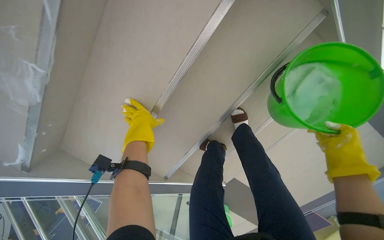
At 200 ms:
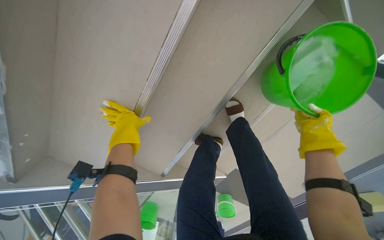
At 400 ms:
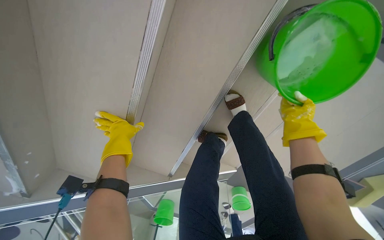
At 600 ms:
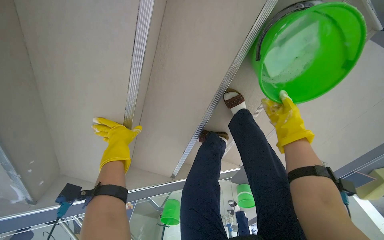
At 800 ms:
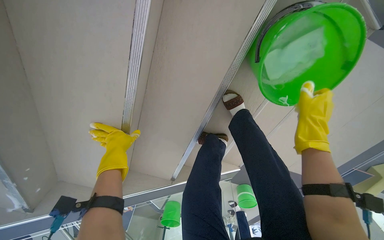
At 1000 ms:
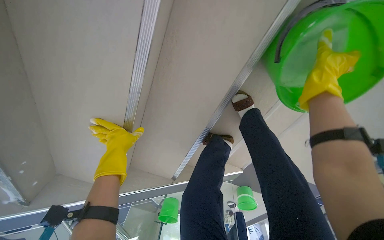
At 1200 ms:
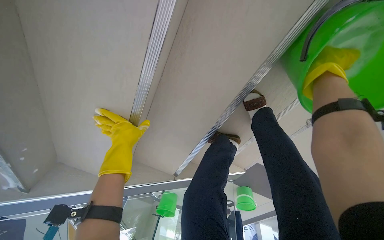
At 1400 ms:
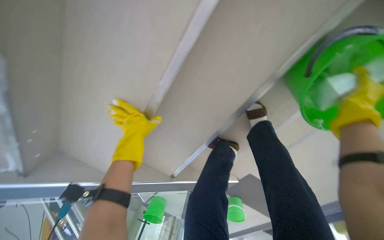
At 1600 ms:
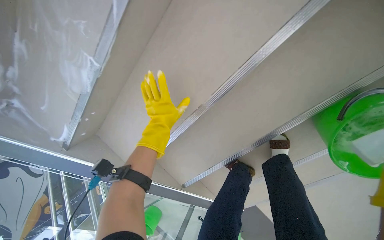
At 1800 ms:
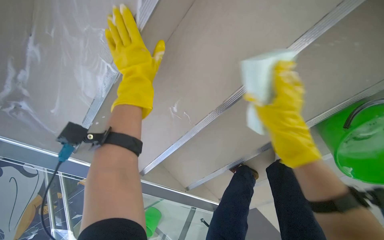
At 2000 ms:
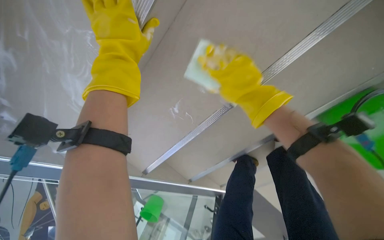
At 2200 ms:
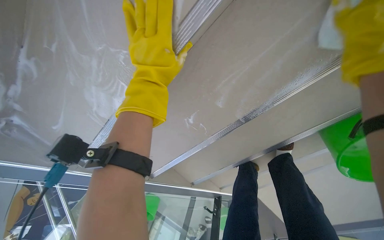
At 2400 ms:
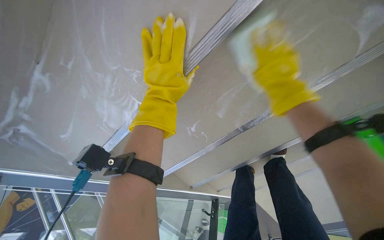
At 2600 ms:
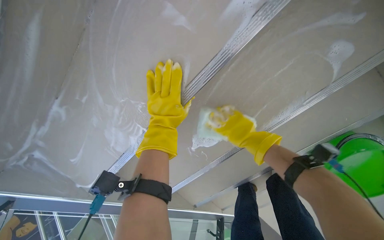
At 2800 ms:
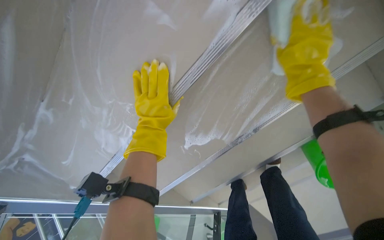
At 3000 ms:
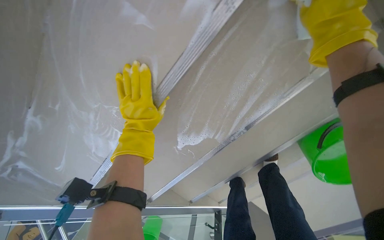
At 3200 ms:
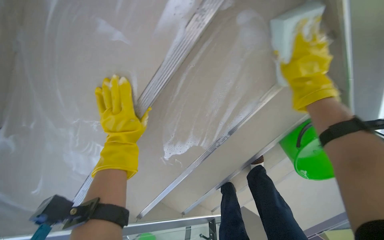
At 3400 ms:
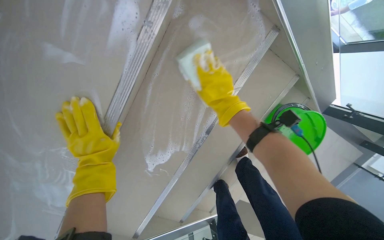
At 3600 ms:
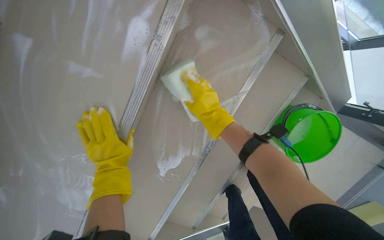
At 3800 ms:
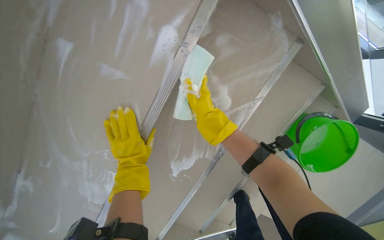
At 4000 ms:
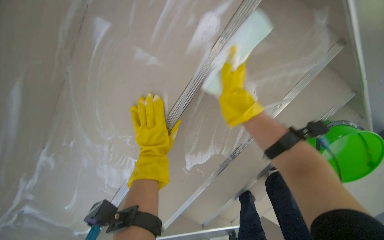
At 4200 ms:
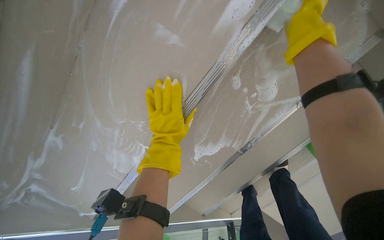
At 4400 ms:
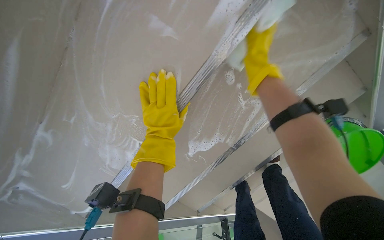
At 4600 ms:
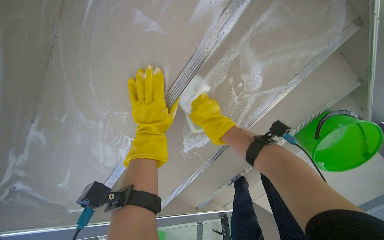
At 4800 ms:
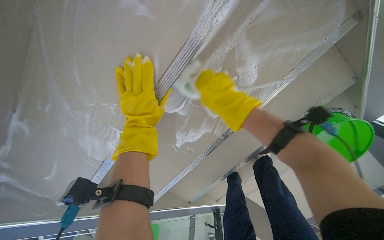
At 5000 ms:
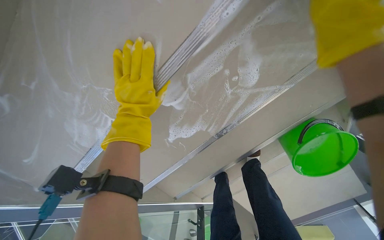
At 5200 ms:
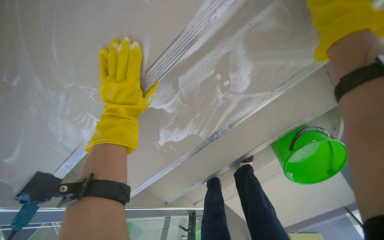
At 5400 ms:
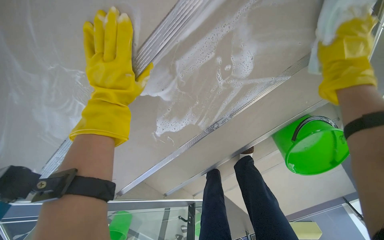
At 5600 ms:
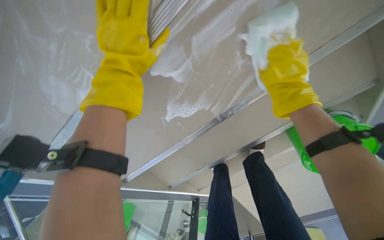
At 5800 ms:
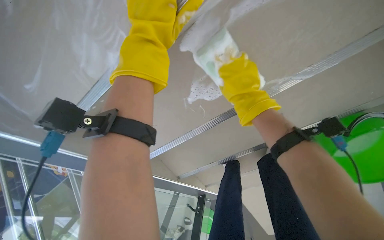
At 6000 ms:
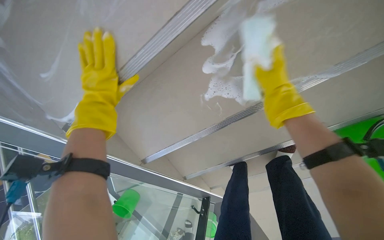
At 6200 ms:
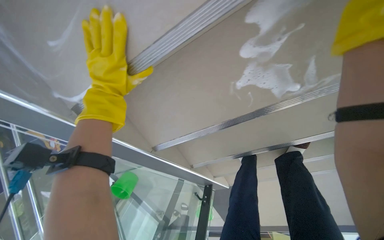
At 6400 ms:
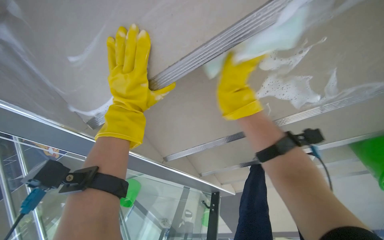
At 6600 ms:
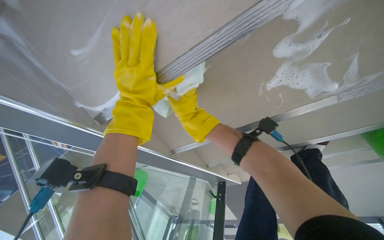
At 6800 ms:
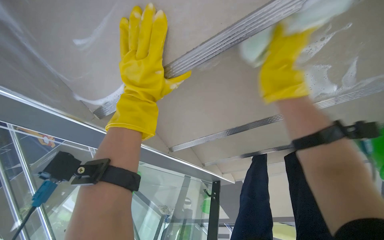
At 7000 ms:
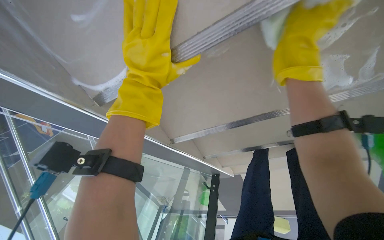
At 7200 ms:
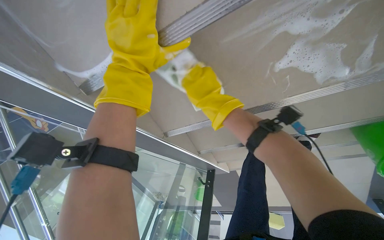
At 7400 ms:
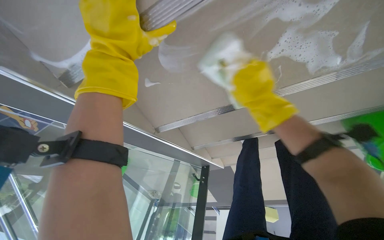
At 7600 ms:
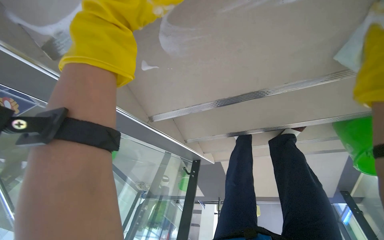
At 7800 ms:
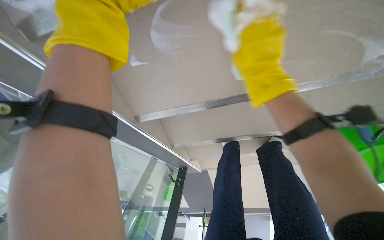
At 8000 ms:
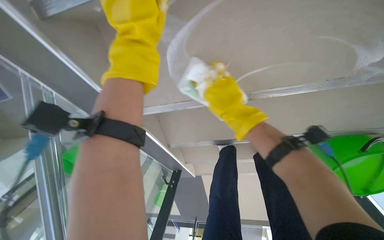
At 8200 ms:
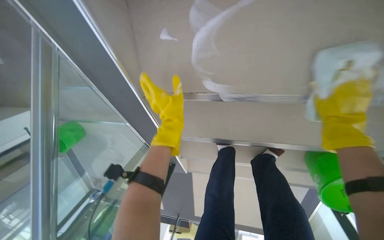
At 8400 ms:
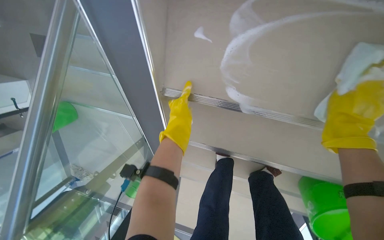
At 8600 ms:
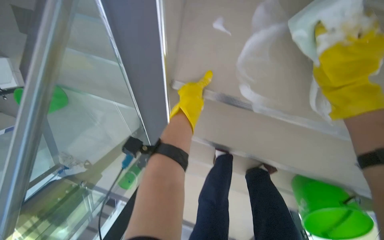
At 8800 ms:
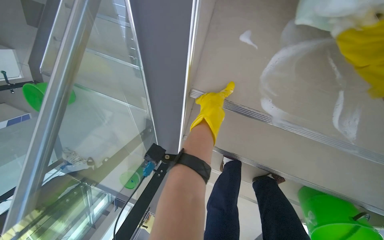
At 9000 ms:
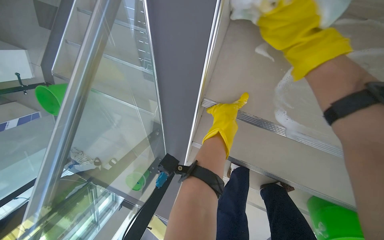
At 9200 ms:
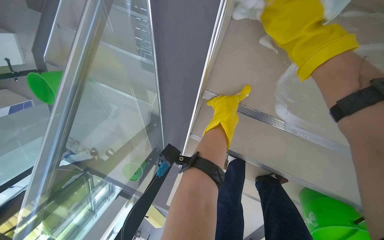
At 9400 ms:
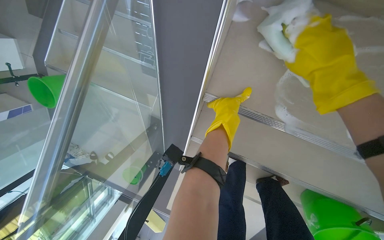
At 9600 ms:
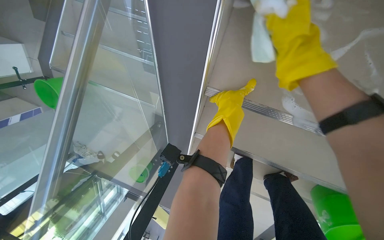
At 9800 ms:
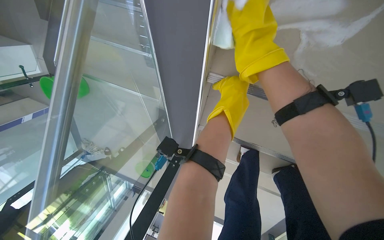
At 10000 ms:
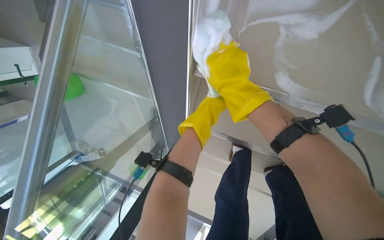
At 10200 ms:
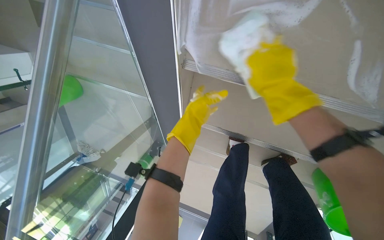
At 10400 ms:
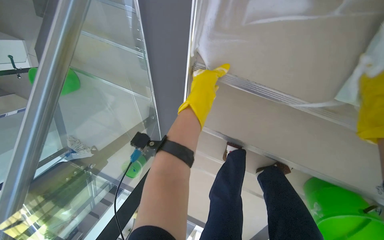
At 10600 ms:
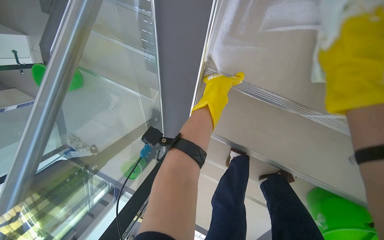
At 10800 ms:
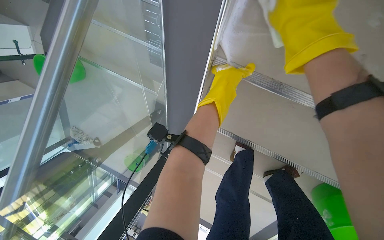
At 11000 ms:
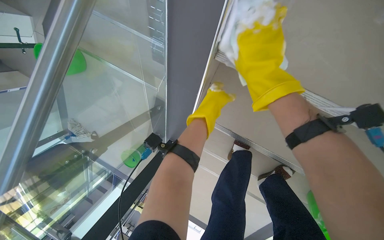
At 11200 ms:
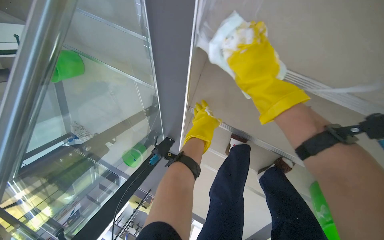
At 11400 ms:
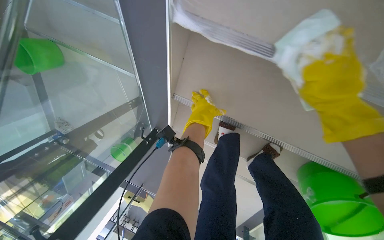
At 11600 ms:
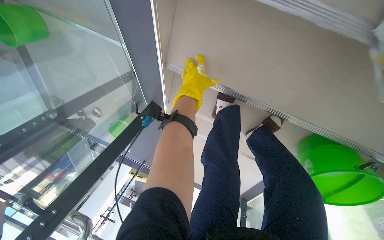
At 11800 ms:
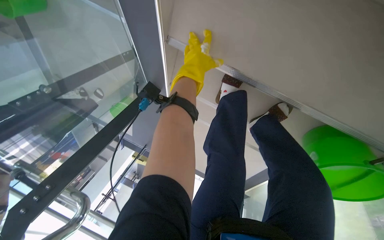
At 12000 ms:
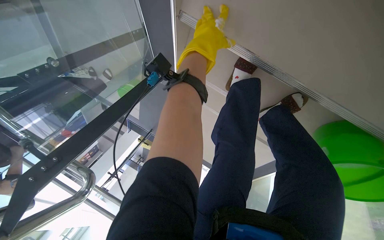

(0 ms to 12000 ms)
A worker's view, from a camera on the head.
Job: wiping surfaces.
The whole recording: Cleaning underside of stairs. The worker cleans the underside of the stairs with a sponge and soapy water.
3000 ms - 4400 ms: The right hand moves to the left and farther from the camera, approximately 20 cm.
4400 ms - 6000 ms: The left hand goes about 20 cm to the left.
6000 ms - 7600 ms: The view tilts about 15 degrees downward.
7600 ms - 9000 ms: The scene turns roughly 35 degrees clockwise in the picture. The left hand travels farther from the camera by about 35 cm.
10400 ms - 12000 ms: The view tilts roughly 20 degrees downward.

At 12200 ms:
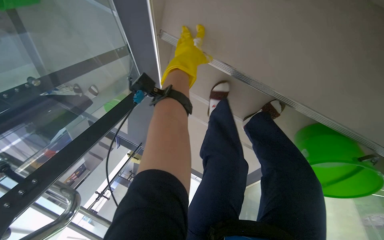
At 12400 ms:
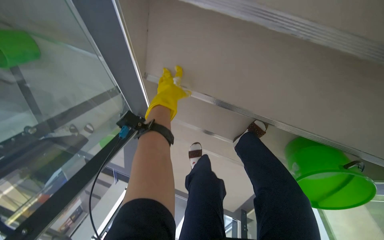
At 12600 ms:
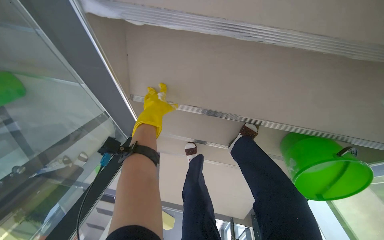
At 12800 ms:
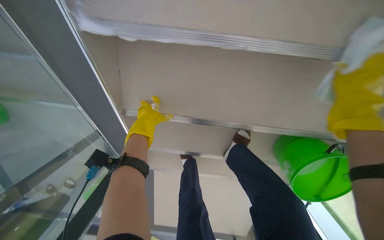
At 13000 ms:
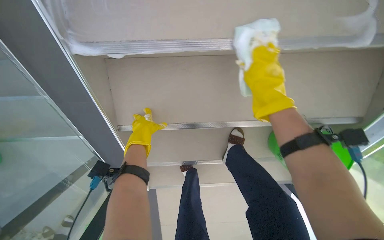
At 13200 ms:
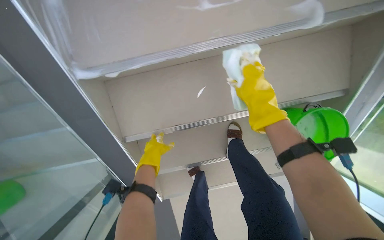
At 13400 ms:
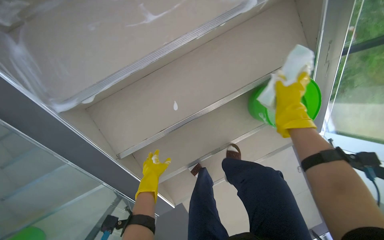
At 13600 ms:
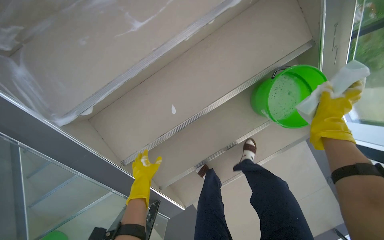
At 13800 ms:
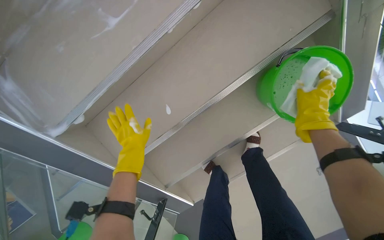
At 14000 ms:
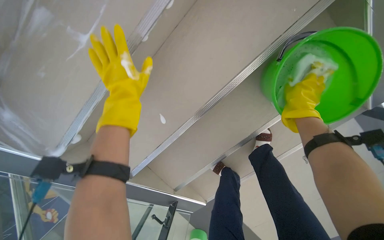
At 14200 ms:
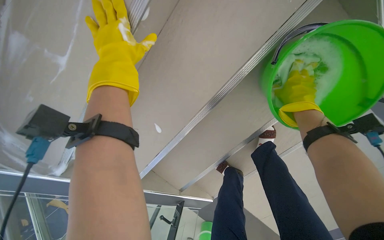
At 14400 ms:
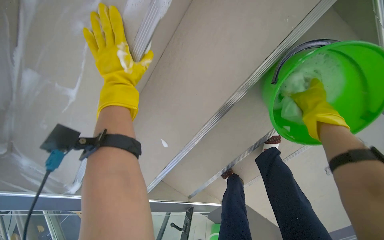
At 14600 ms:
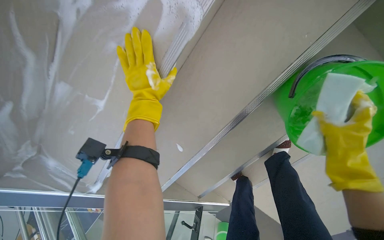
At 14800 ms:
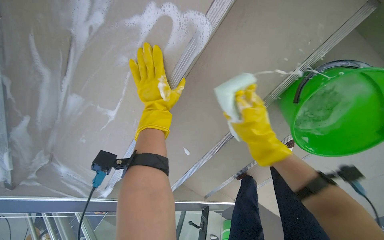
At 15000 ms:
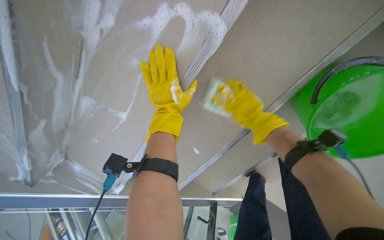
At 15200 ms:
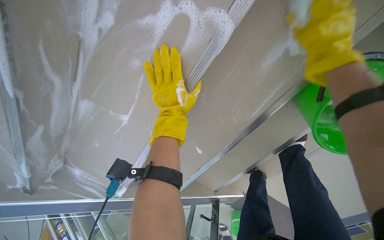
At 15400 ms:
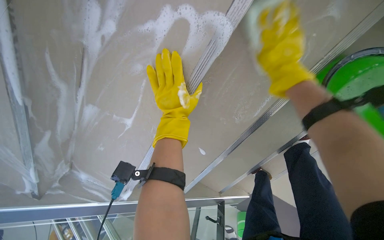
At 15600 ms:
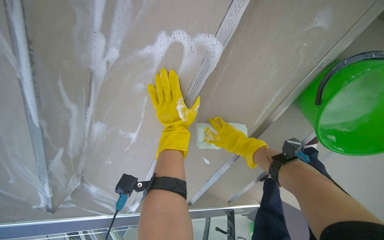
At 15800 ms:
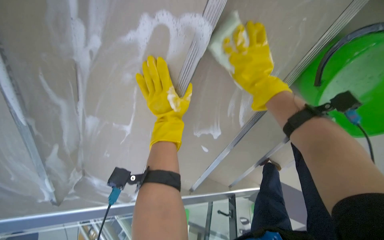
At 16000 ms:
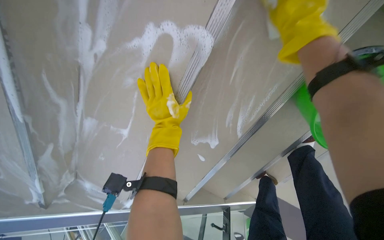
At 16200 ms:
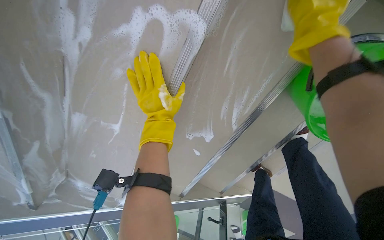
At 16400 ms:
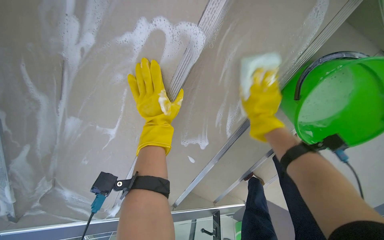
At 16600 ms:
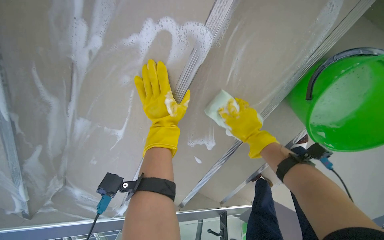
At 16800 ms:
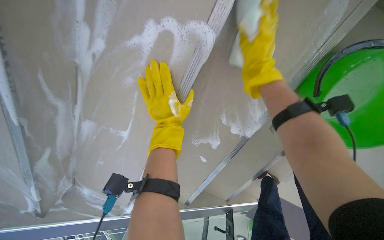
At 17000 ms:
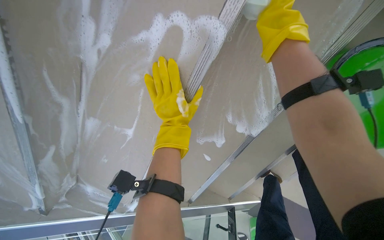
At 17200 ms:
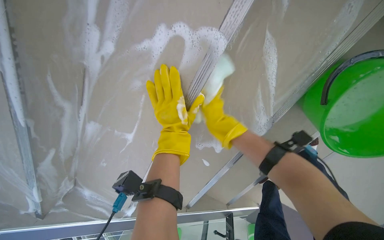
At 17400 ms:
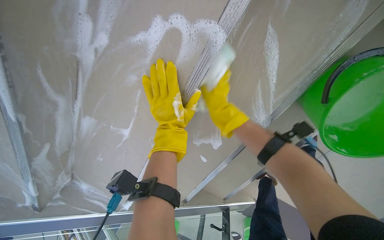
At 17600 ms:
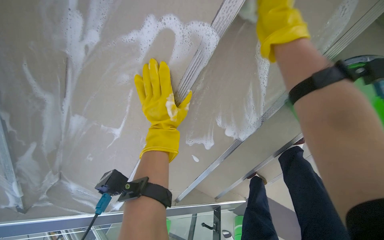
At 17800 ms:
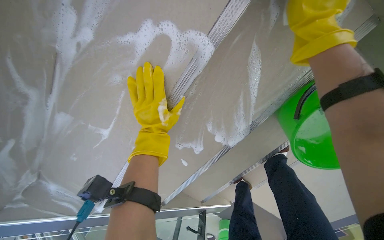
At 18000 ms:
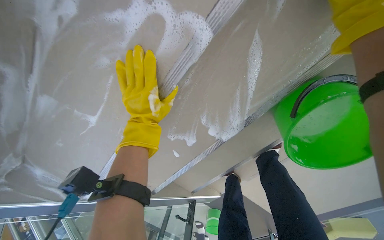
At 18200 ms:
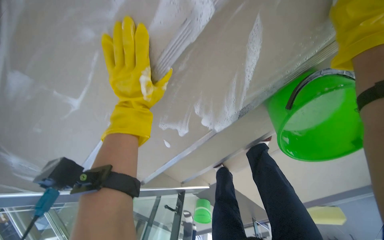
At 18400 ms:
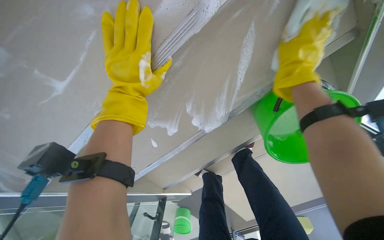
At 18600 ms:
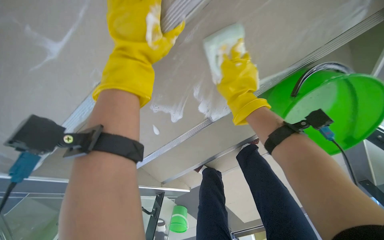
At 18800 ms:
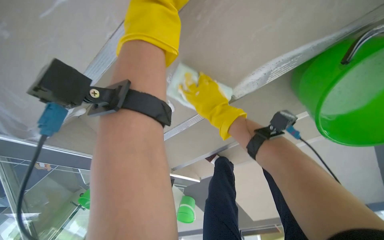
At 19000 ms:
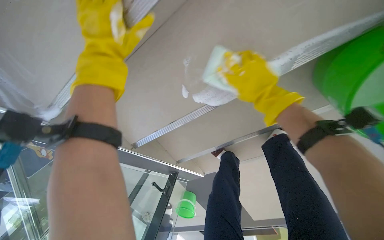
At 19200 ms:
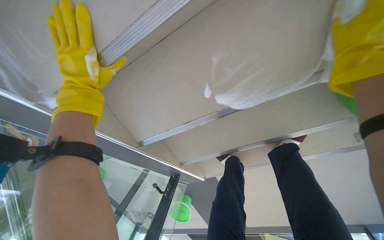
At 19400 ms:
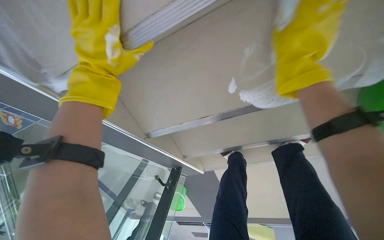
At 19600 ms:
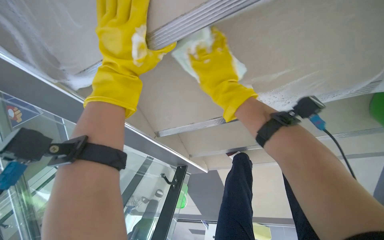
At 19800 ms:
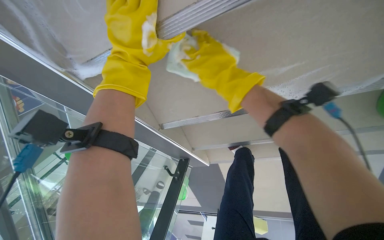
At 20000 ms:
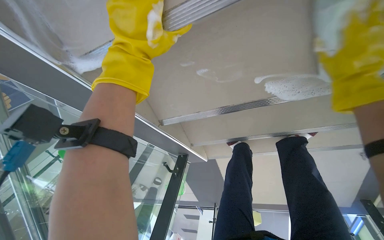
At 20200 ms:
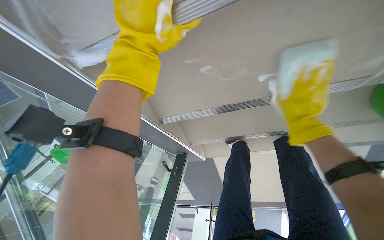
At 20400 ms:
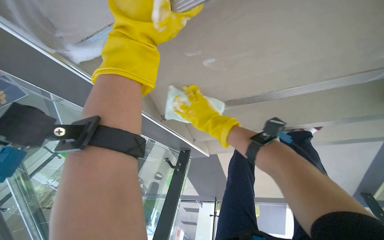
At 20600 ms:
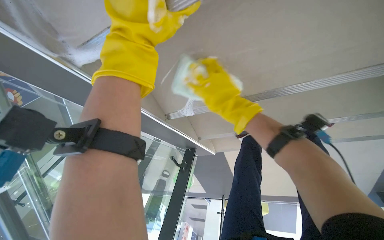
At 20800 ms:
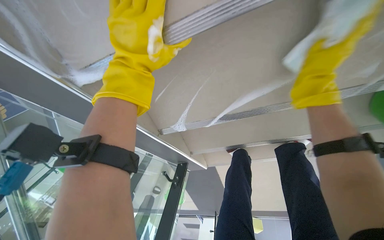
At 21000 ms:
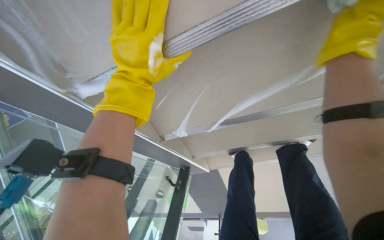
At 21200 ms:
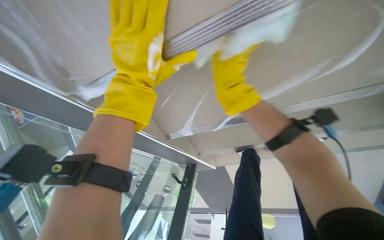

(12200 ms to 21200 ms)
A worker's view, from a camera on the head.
Job: wiping surfaces.
The whole recording: Cleaning underside of stairs. The worker cleans the underside of the stairs with a sponge and soapy water.
12200 ms - 13800 ms: The view tilts about 30 degrees upward. Everything in view rotates about 65 degrees counterclockwise.
13800 ms - 15200 ms: The camera pitches downward, by some 15 degrees. The right hand heads up the picture, to the left and nearer to the camera, covering approximately 30 cm. Meanwhile the left hand travels up the picture by about 40 cm.
15200 ms - 16600 ms: The right hand moves nearer and farther over some 25 cm, changing direction 2 times.
19800 ms - 21200 ms: The right hand heads to the right, covering approximately 20 cm.
